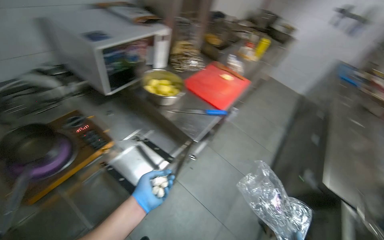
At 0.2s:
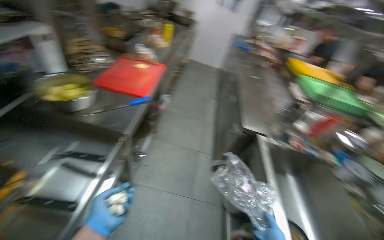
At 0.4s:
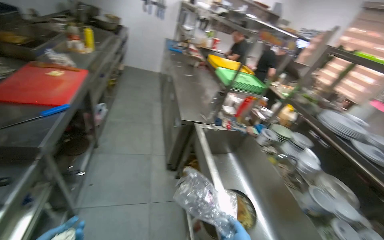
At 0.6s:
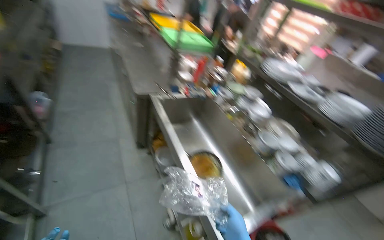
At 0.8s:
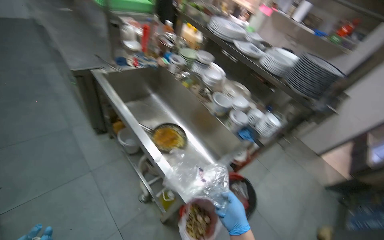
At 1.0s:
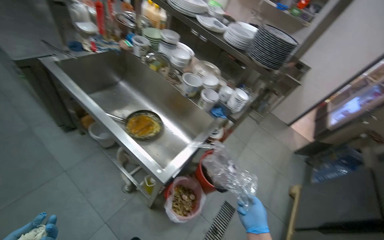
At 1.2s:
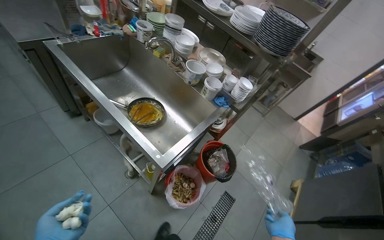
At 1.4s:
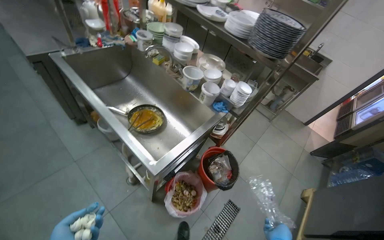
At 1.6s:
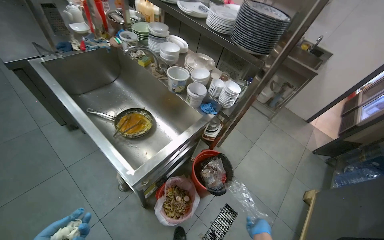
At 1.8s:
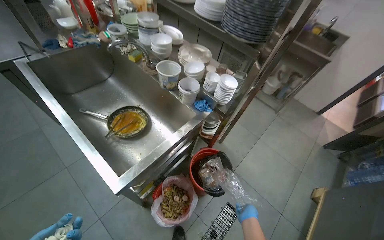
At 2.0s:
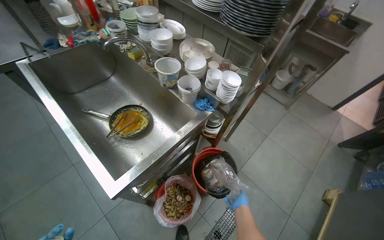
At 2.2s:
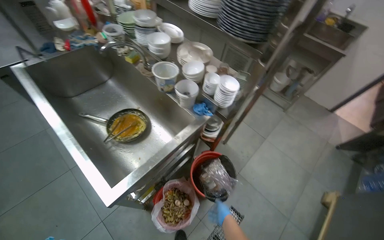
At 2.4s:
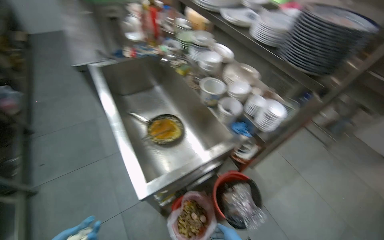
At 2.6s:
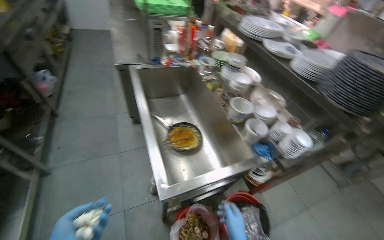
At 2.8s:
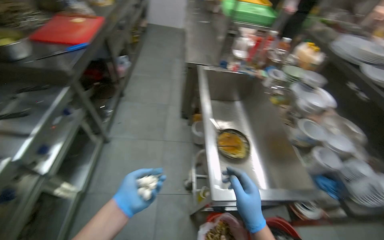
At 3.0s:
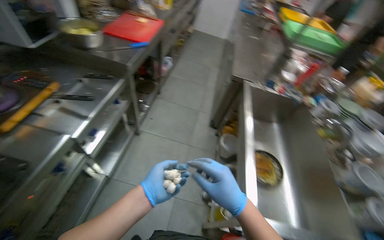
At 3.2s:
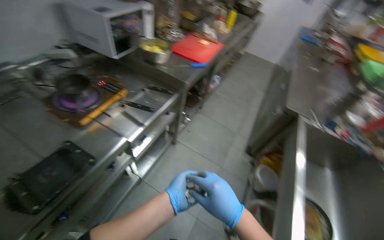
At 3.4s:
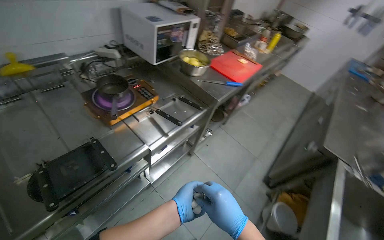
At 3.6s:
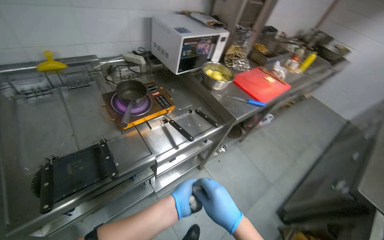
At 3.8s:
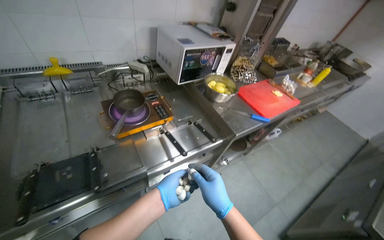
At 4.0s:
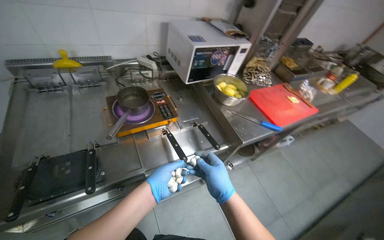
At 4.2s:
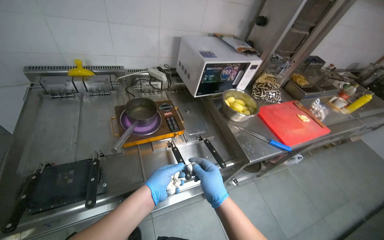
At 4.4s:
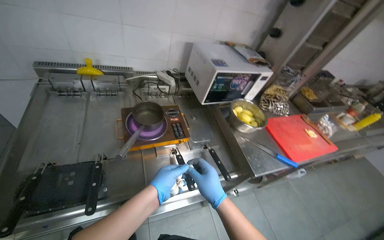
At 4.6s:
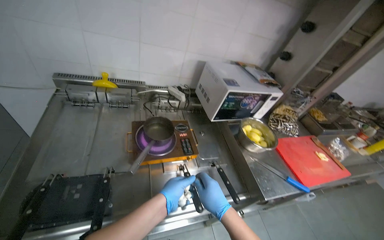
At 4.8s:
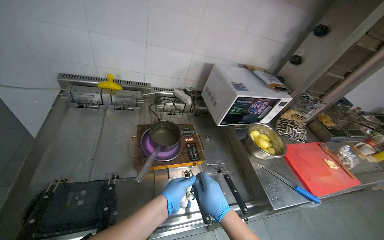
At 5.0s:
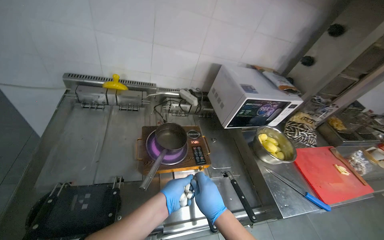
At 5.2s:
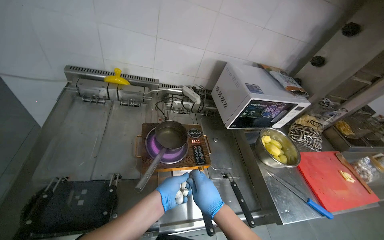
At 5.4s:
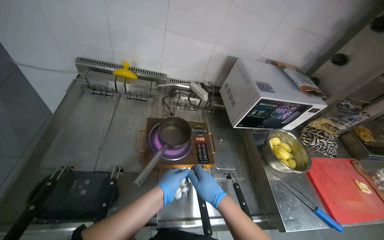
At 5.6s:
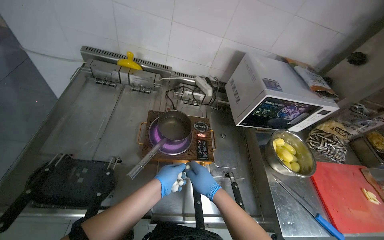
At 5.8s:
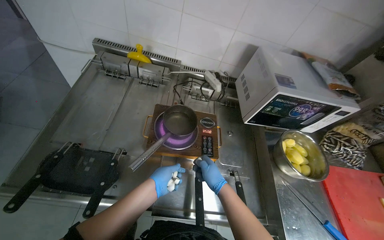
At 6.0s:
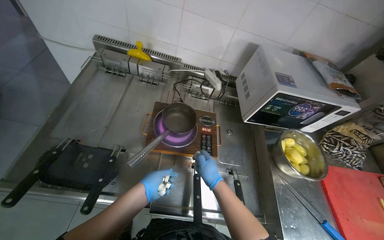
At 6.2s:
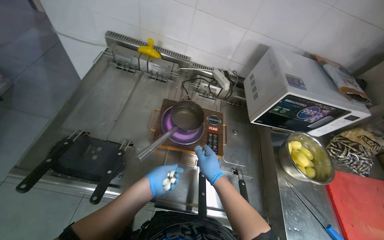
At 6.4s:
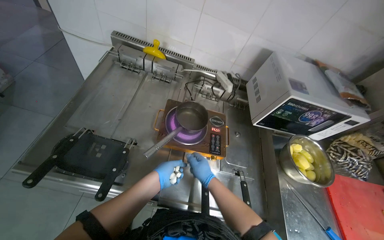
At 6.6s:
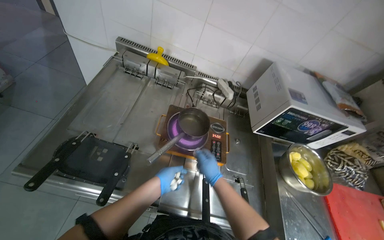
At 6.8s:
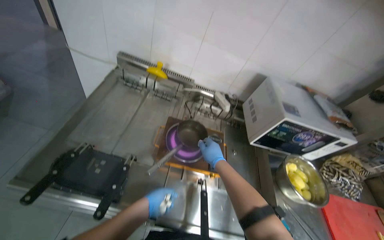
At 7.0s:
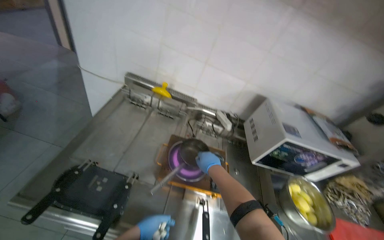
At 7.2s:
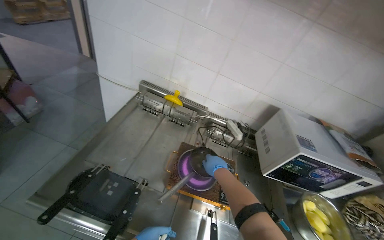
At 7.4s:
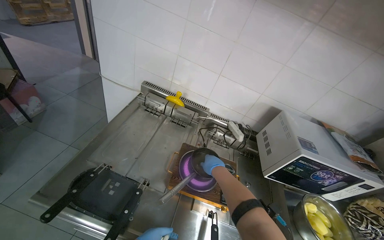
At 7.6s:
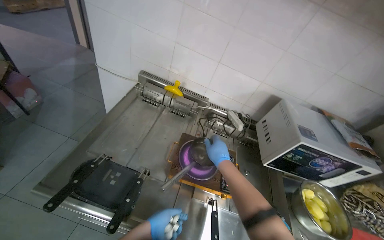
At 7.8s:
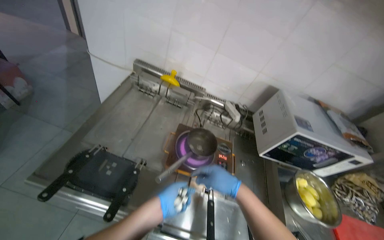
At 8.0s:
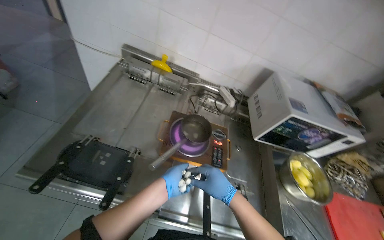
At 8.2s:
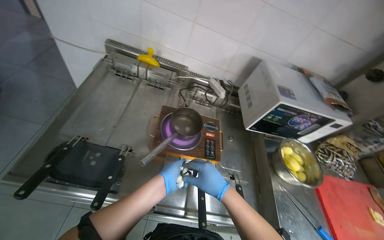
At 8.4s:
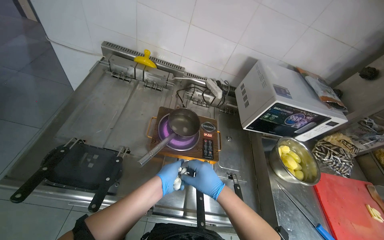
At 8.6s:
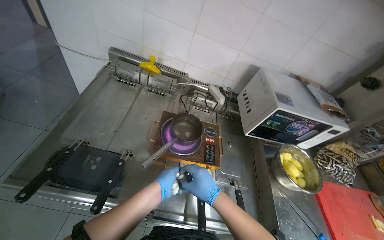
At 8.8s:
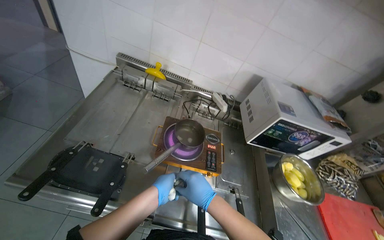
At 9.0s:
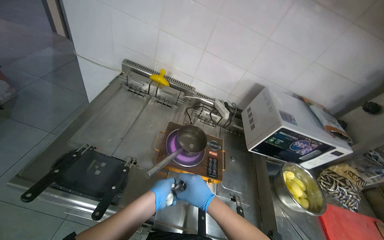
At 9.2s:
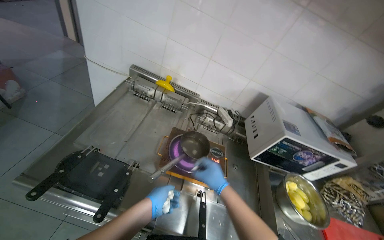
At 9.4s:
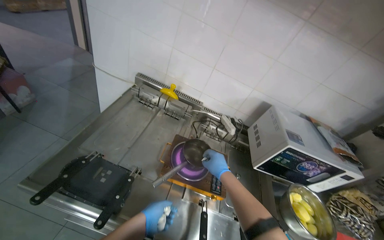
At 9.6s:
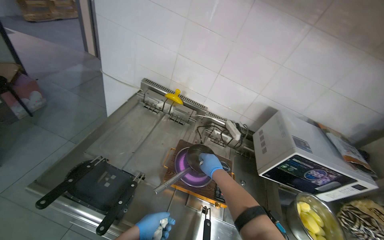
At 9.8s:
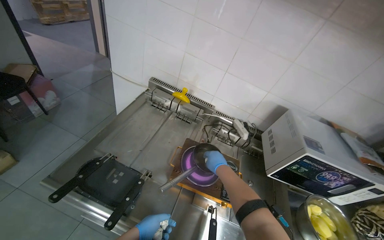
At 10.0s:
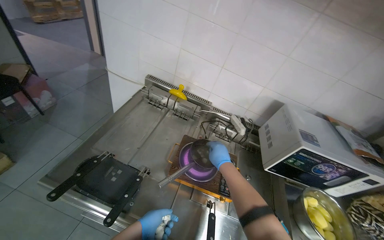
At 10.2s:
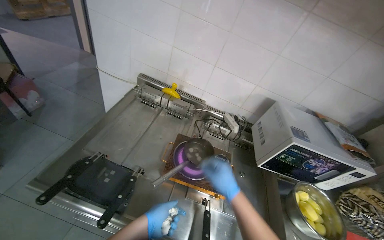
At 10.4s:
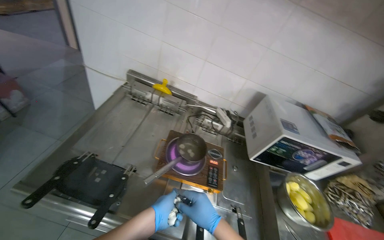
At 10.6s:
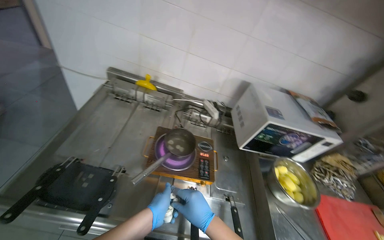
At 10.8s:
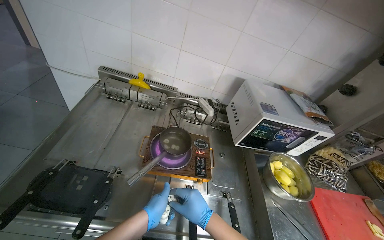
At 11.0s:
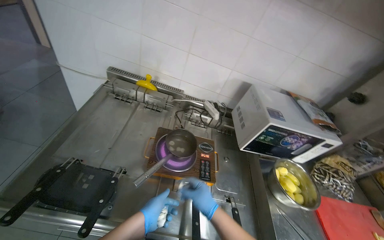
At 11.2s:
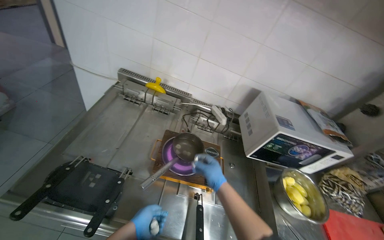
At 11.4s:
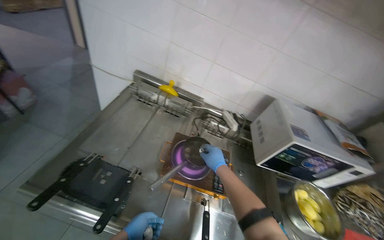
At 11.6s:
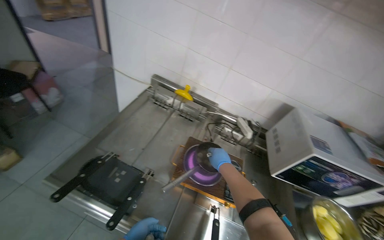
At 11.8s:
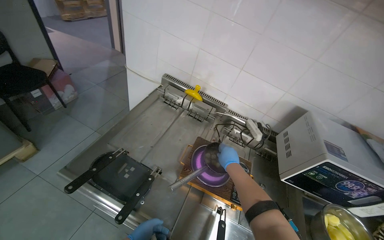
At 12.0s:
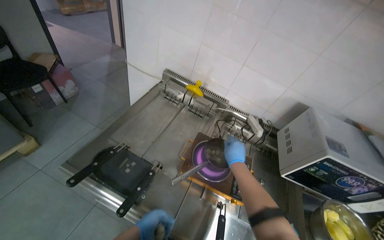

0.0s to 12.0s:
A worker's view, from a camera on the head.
Job: cooking food.
The whole recording: Adding ingredients to pot. The worker takes small white items from a bag and adds them to a pot on the hot plate.
0.0s to 1.6s: The camera travels some 90 cm. The head turns to the right by roughly 85 degrees. The camera pitches downward, by approximately 25 degrees.
1.6s to 3.0s: The head rotates roughly 60 degrees to the left.
4.4s to 6.0s: The wearer's head swings approximately 20 degrees to the left. The right hand travels farther from the camera by approximately 20 cm; the left hand travels farther from the camera and to the left by about 20 cm.
6.0s to 7.6s: The right hand is displaced up the picture by approximately 20 cm.
7.6s to 9.0s: The right hand goes roughly 15 cm down the picture.
9.0s to 10.4s: The left hand travels down the picture and back again, some 10 cm each way; the right hand moves roughly 15 cm farther from the camera and comes back.
10.4s to 12.0s: The right hand moves up the picture and farther from the camera, approximately 25 cm.

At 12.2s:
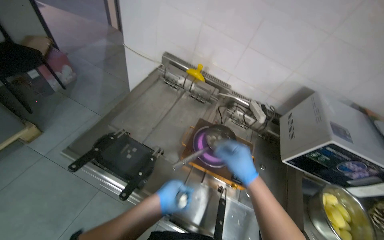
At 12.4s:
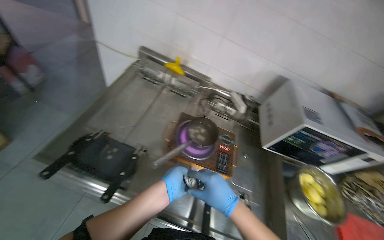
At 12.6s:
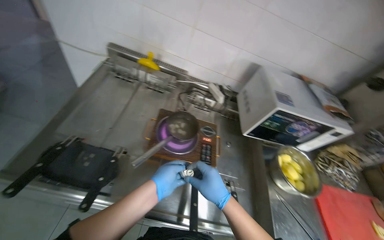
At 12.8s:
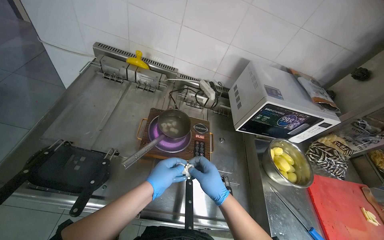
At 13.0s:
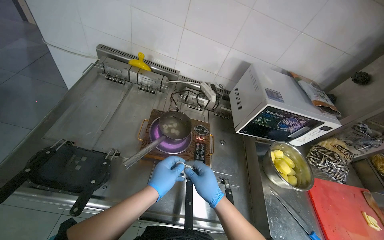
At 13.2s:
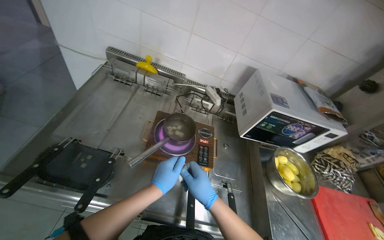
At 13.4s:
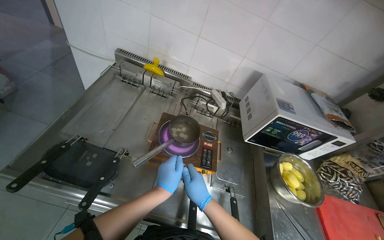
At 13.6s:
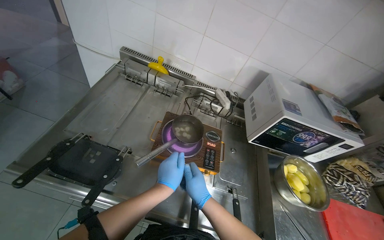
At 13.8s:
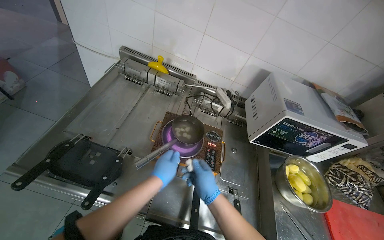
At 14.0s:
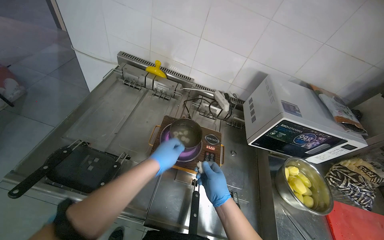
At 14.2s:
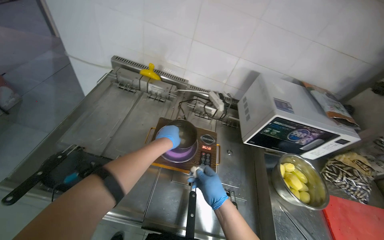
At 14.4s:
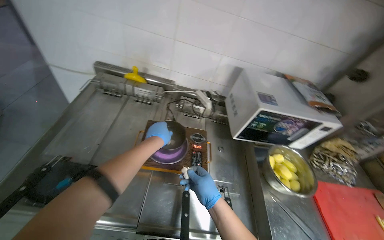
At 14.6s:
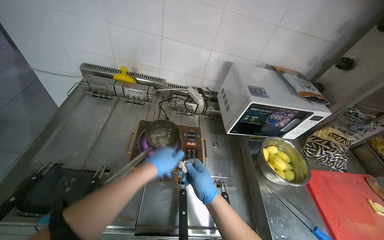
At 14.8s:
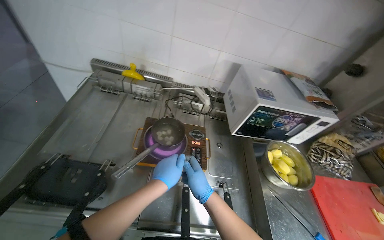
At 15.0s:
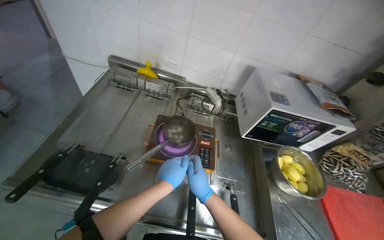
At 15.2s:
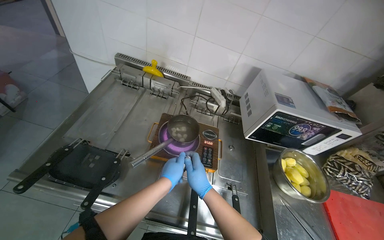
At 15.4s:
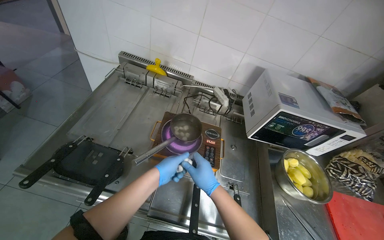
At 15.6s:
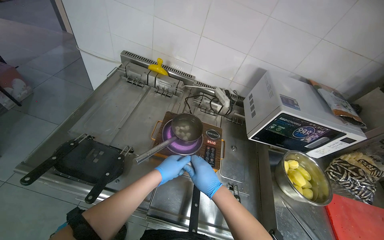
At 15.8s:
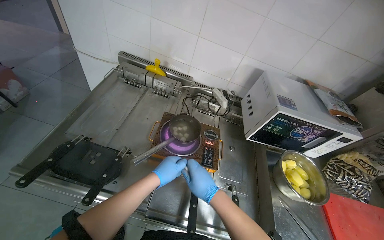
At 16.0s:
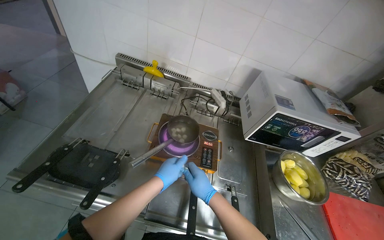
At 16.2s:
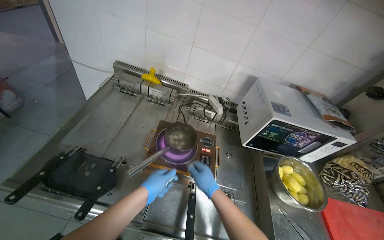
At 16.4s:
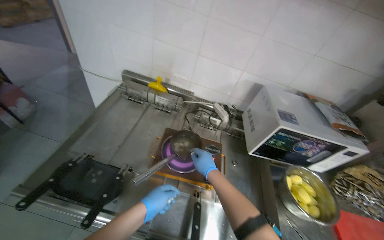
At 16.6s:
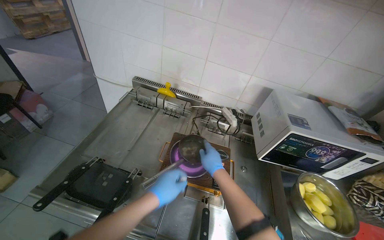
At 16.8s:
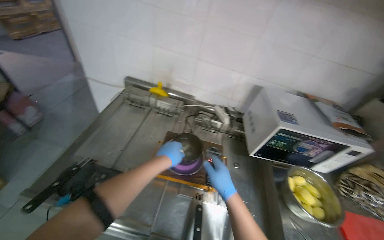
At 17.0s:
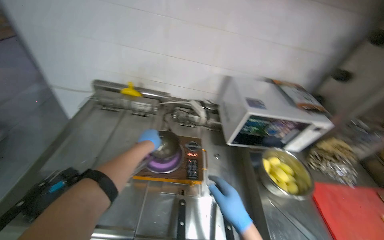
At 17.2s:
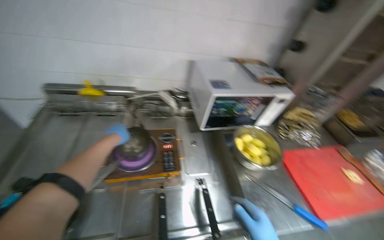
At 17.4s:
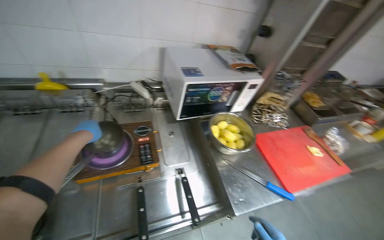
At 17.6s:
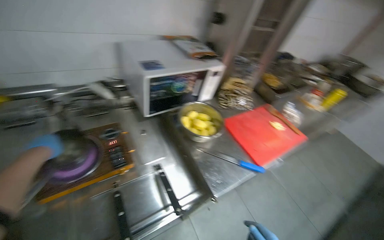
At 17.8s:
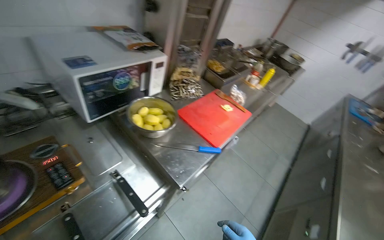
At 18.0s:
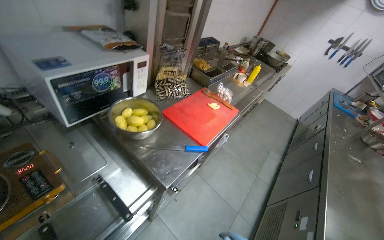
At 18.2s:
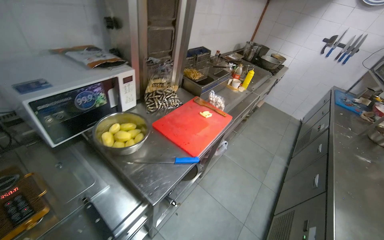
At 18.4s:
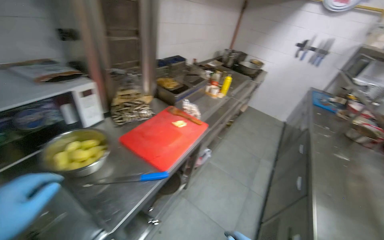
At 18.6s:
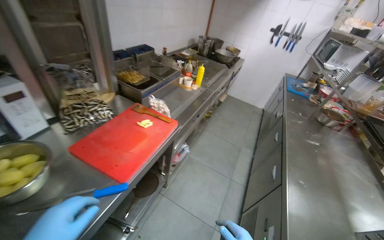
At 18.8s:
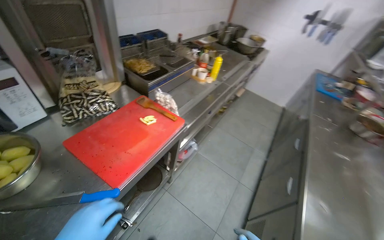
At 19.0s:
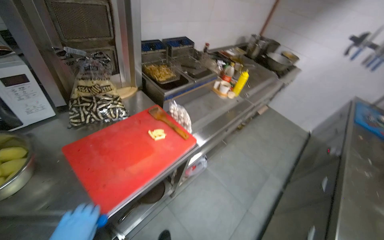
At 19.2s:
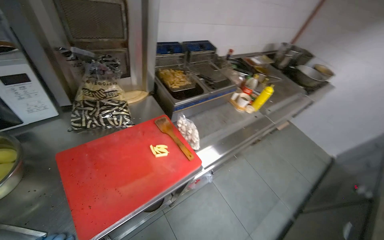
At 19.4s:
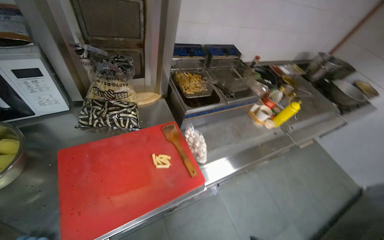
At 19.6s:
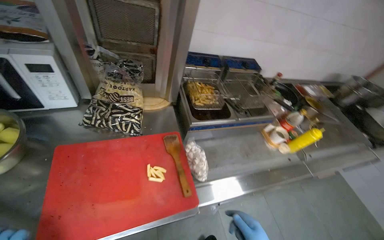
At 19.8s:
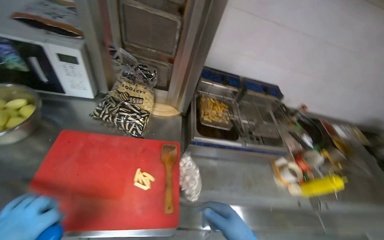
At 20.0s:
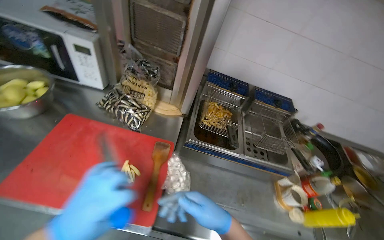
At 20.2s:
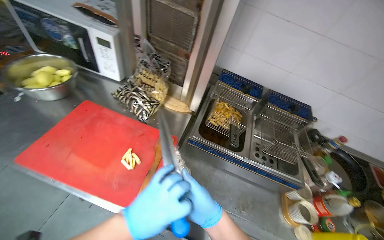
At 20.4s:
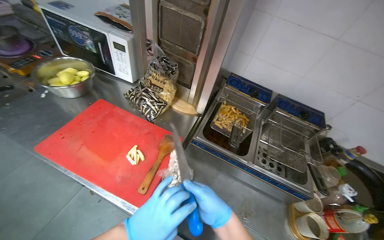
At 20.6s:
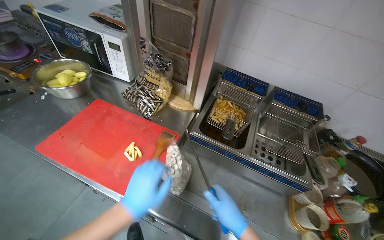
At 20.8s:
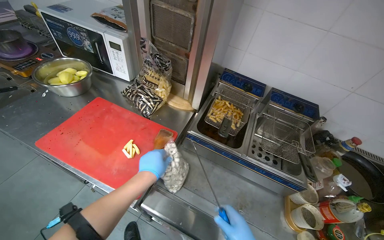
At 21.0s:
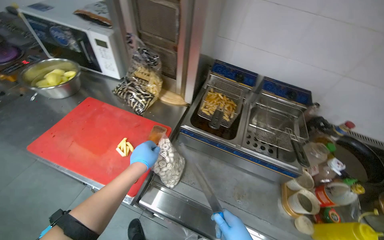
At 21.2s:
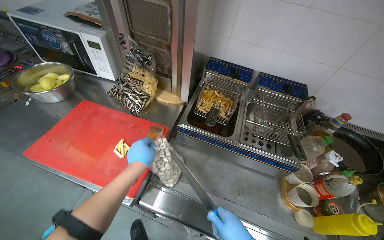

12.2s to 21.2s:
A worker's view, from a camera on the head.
Job: cooking food.
The whole recording: Adding ingredients to pot. The worker takes small white items from a bag and adds them to a pot on the hot plate.
12.2s to 13.8s: The right hand goes about 10 cm down the picture.
15.2s to 16.6s: The right hand shifts approximately 15 cm up the picture.
16.6s to 18.2s: The camera is carried roughly 40 cm. The wearer's head swings some 65 degrees to the right.
18.2s to 19.8s: The head travels roughly 80 cm. The wearer's head swings some 50 degrees to the left.
19.8s to 21.2s: The camera sweeps to the left, by about 20 degrees.
